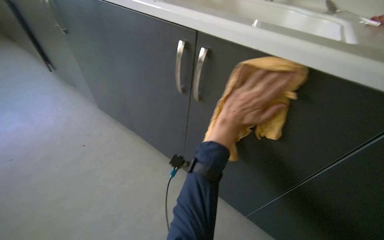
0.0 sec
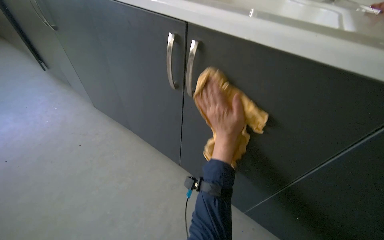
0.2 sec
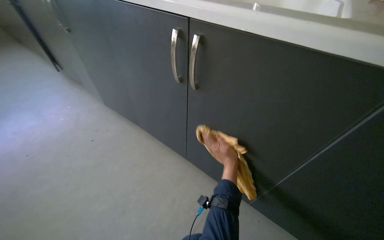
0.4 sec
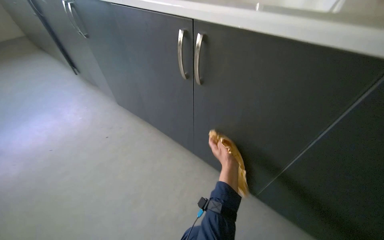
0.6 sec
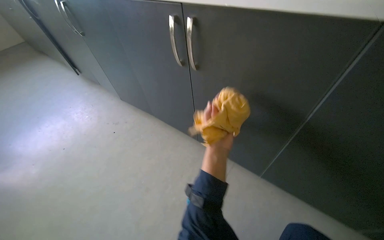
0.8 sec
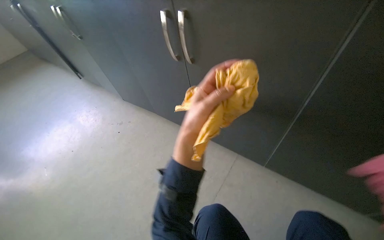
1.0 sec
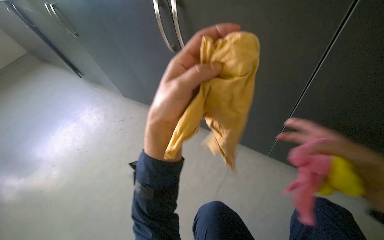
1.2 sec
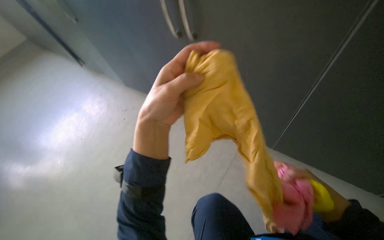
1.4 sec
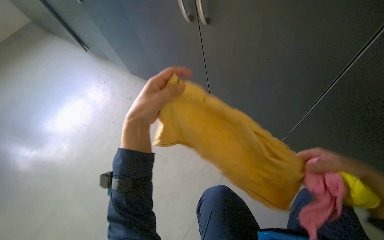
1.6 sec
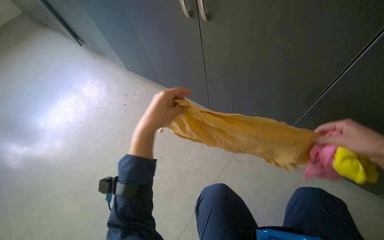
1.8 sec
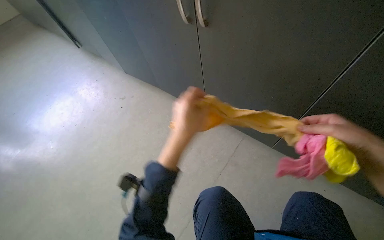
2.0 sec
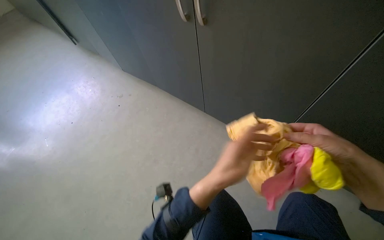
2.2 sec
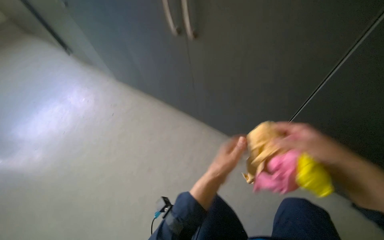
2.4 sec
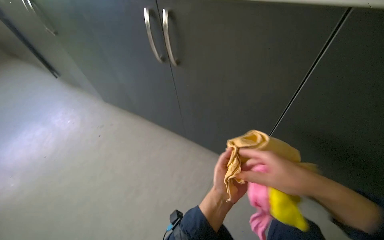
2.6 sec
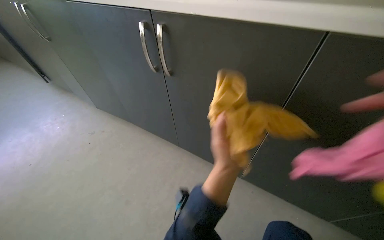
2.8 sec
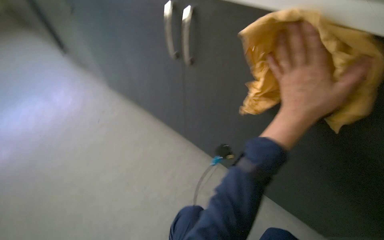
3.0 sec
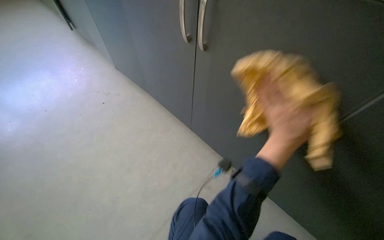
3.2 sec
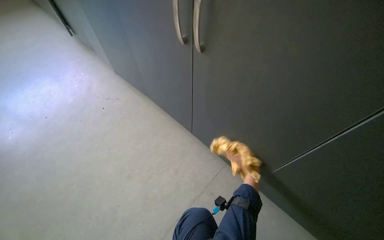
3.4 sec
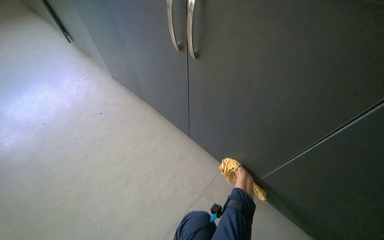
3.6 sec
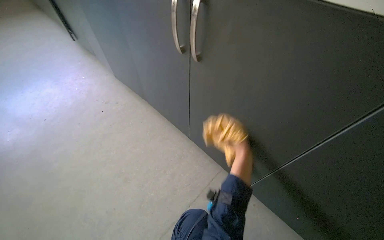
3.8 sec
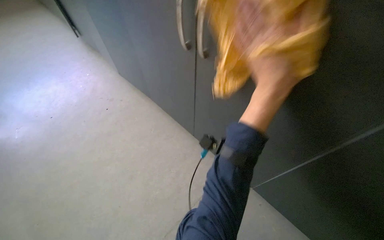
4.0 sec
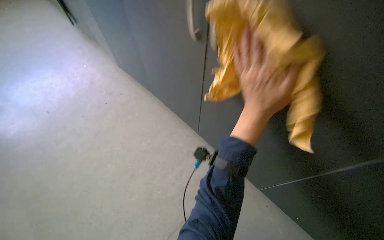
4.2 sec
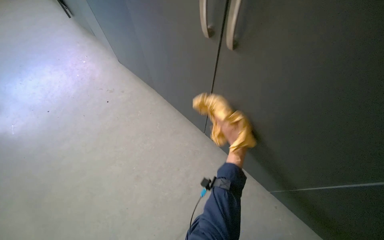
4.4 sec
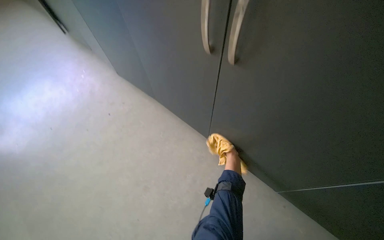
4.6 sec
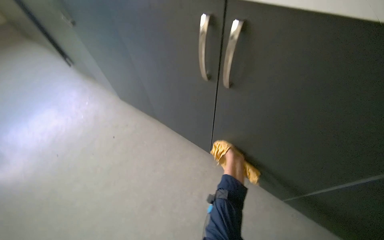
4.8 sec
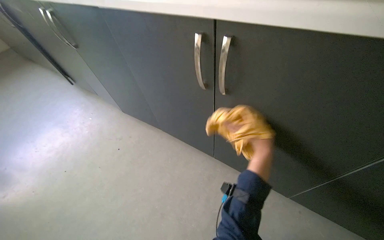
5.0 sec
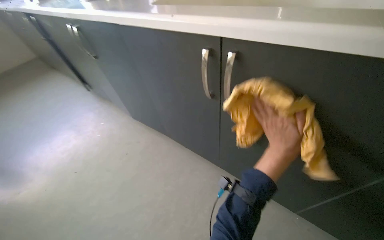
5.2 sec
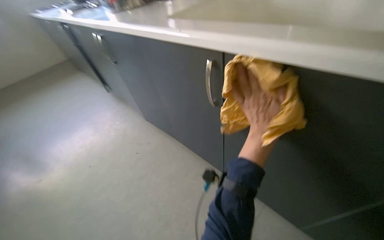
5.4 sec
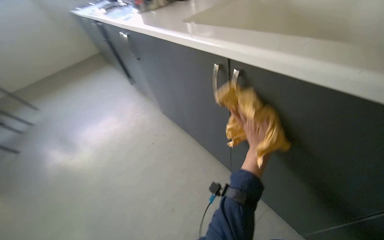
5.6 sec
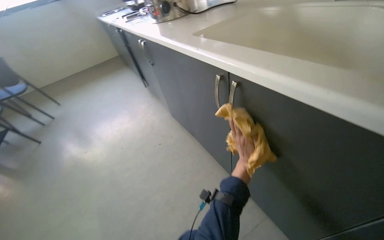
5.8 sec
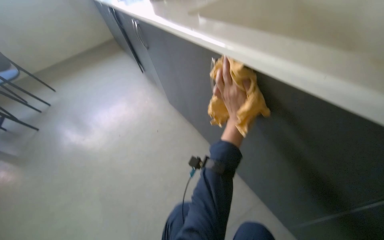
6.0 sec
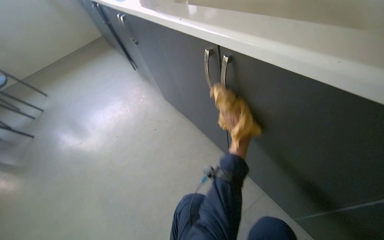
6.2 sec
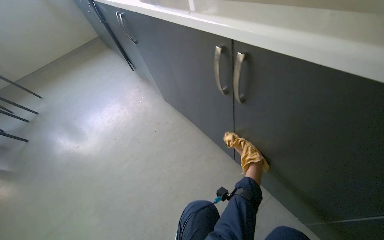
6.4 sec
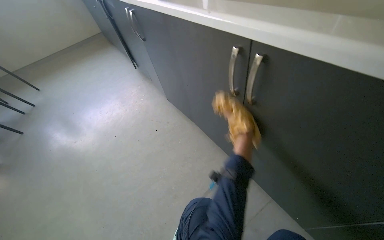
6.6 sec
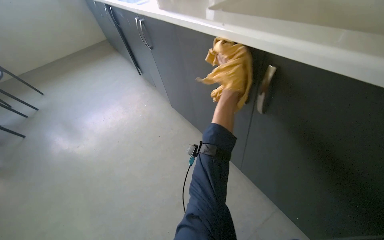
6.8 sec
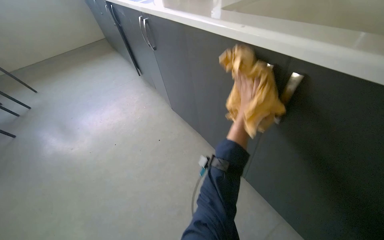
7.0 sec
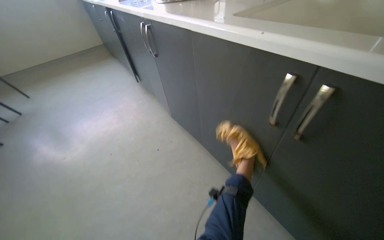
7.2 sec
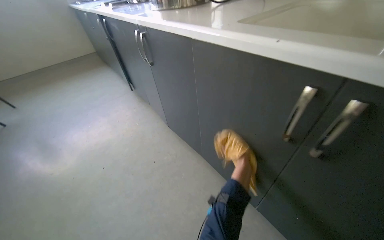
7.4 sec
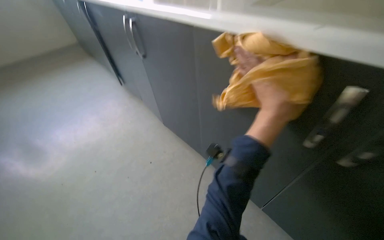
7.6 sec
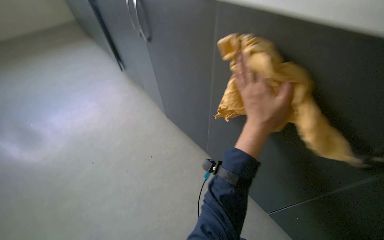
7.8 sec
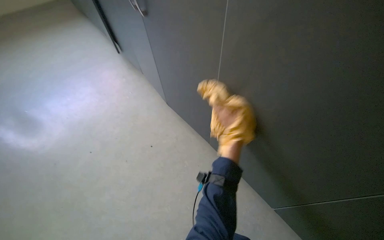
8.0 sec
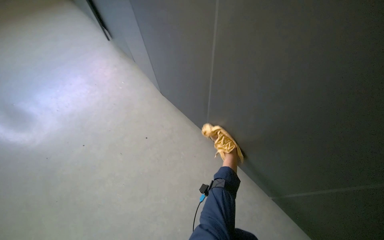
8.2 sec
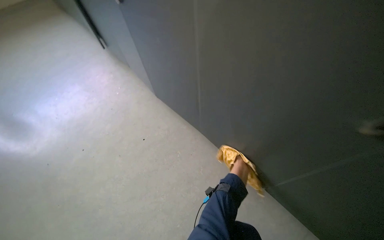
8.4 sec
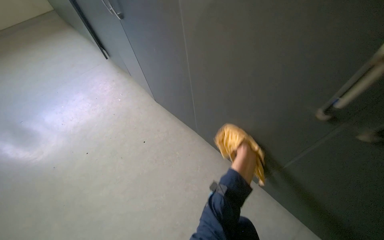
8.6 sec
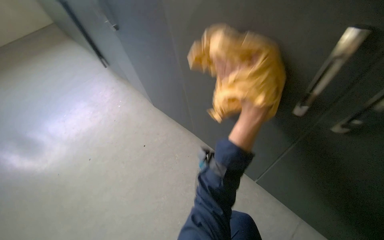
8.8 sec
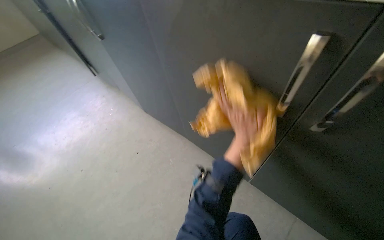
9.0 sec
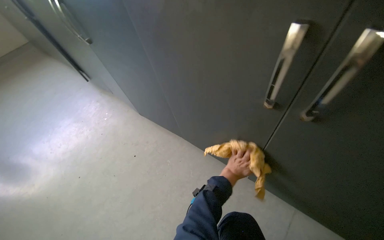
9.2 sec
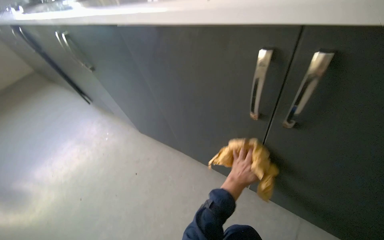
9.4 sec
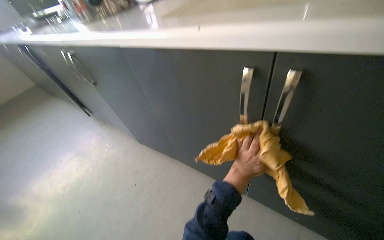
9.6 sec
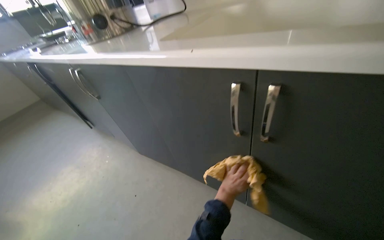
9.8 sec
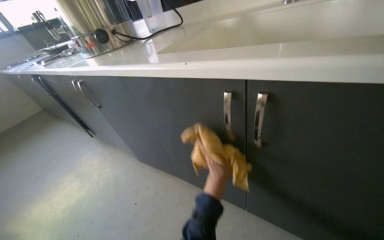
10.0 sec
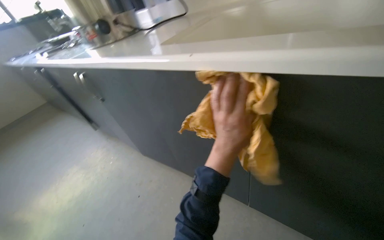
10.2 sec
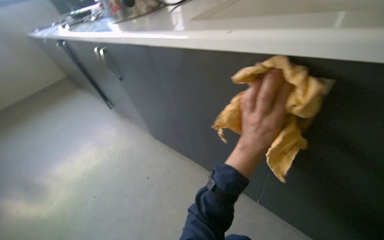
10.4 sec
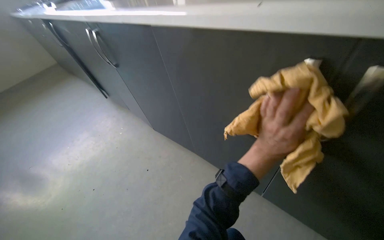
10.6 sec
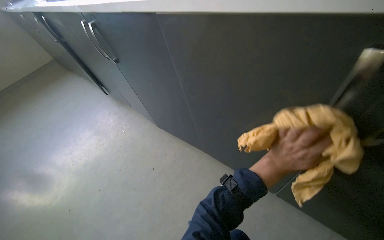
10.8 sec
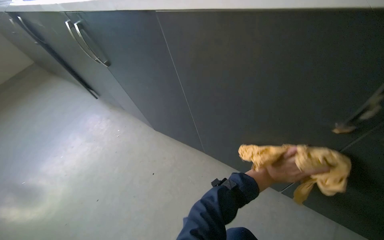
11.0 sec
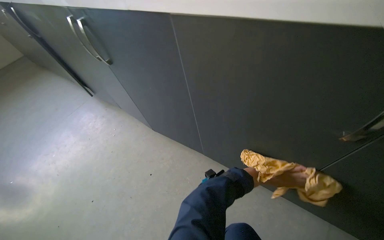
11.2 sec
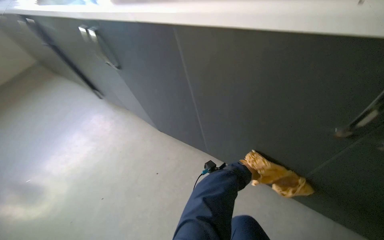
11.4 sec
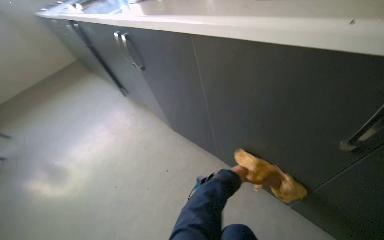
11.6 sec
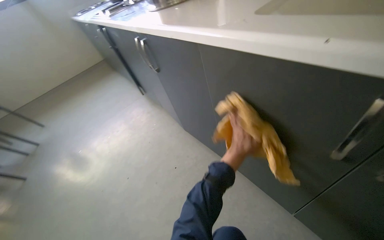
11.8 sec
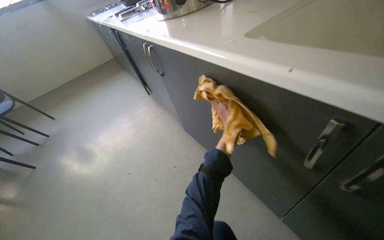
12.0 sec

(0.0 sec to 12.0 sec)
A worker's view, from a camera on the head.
Job: cleaning kitchen.
The whole recording: Wiping cabinet doors. The worker wipes the exterior surfaces of the cabinet doors with a cloth.
0.0 sec - 1.6 sec: The camera sweeps to the left, by about 15 degrees. The camera pitches downward, by some 20 degrees. The left hand shifts about 20 cm to the left.
1.6 sec - 3.0 sec: The left hand heads to the right, covering some 35 cm.
3.0 sec - 4.4 sec: The view tilts about 15 degrees downward. The left hand goes up and down the picture, some 30 cm each way, reversing 2 times.
4.4 sec - 6.0 sec: The camera sweeps to the left, by roughly 20 degrees. The left hand swings nearer and farther, roughly 30 cm each way, with 3 reversals.

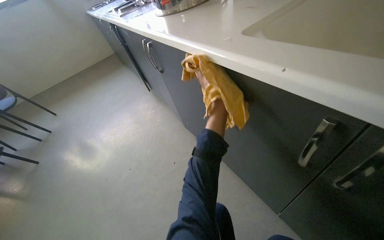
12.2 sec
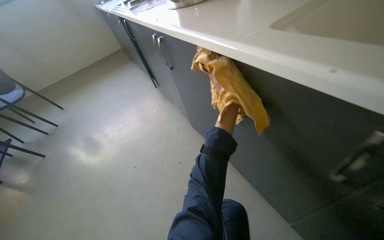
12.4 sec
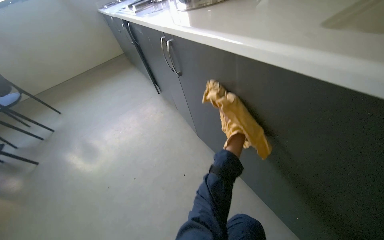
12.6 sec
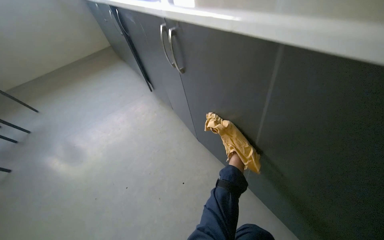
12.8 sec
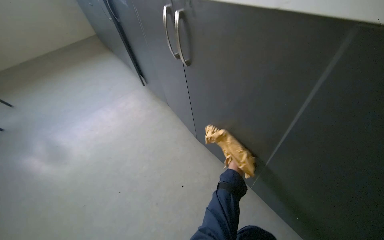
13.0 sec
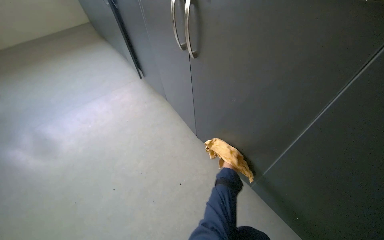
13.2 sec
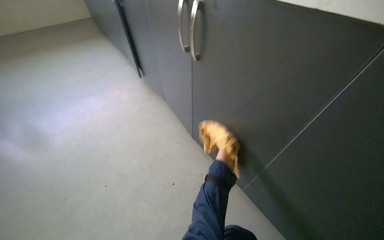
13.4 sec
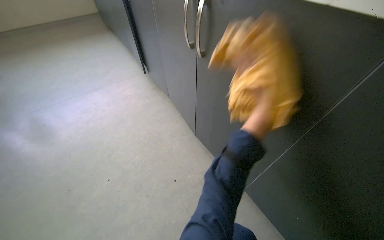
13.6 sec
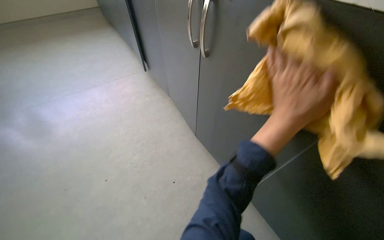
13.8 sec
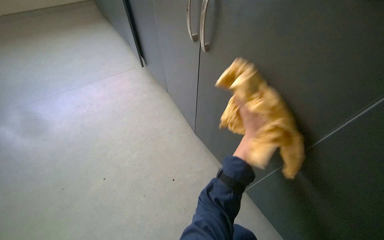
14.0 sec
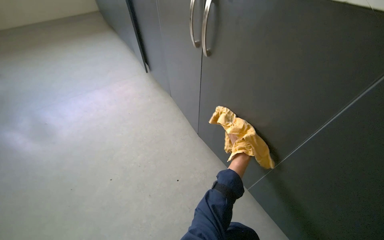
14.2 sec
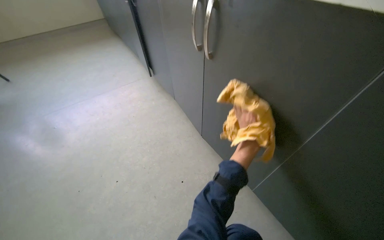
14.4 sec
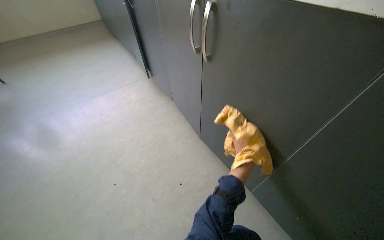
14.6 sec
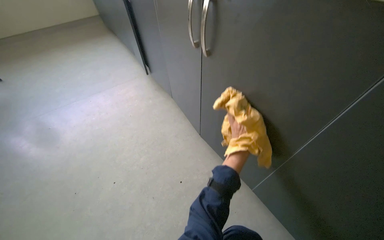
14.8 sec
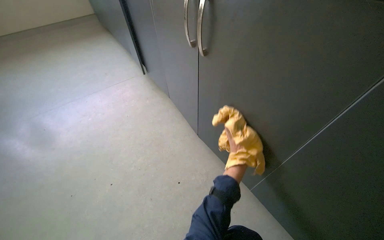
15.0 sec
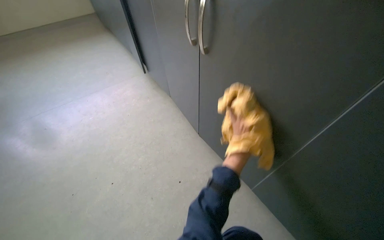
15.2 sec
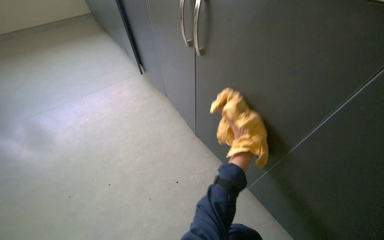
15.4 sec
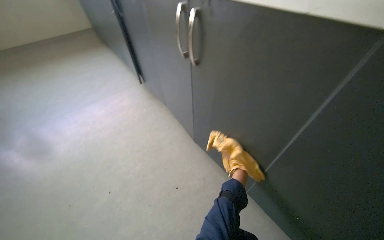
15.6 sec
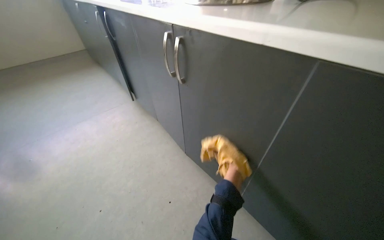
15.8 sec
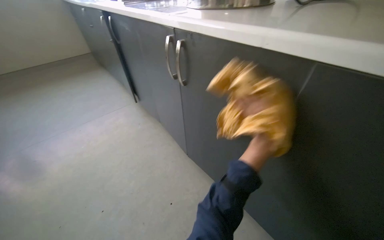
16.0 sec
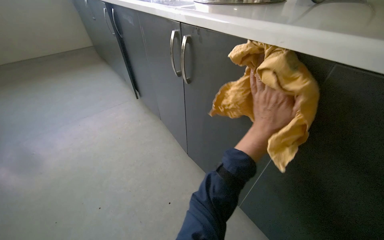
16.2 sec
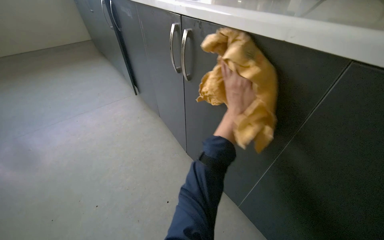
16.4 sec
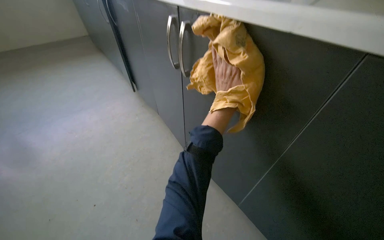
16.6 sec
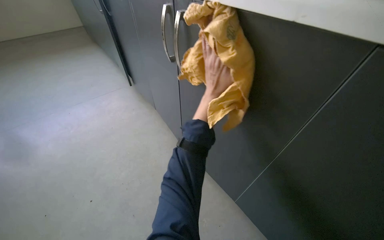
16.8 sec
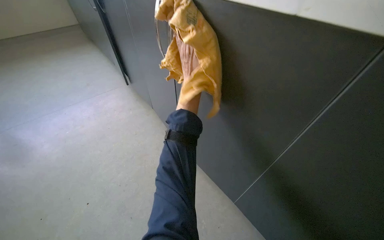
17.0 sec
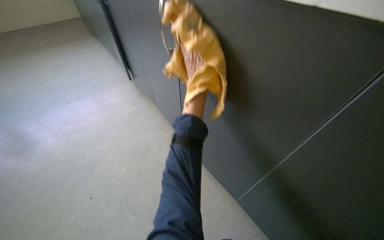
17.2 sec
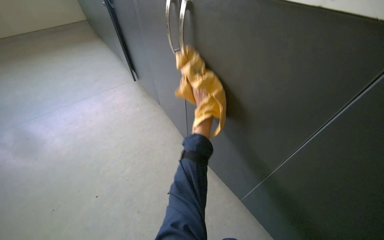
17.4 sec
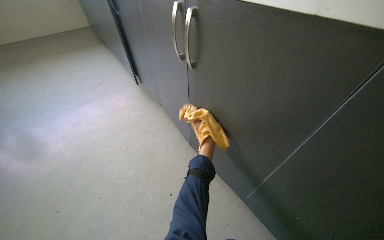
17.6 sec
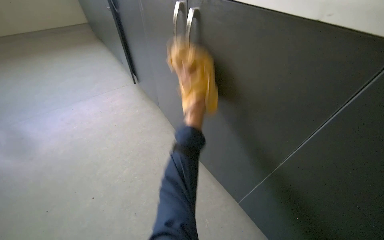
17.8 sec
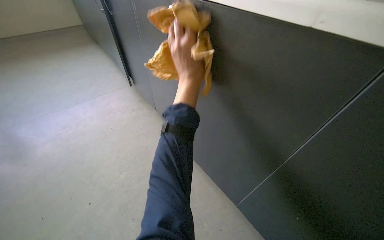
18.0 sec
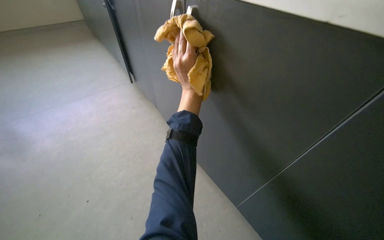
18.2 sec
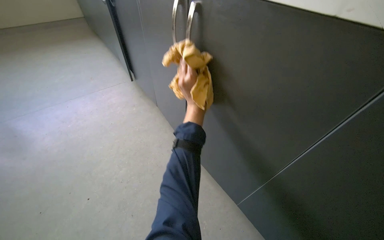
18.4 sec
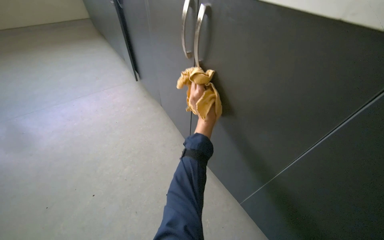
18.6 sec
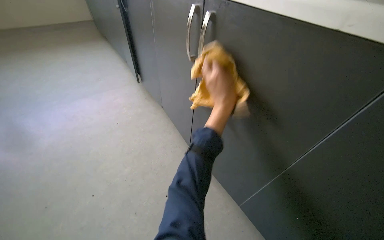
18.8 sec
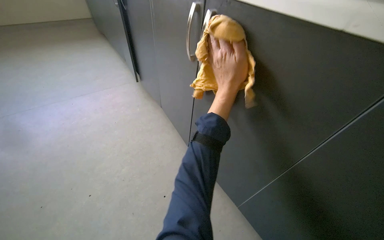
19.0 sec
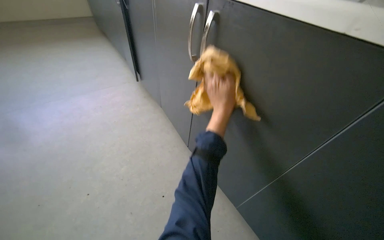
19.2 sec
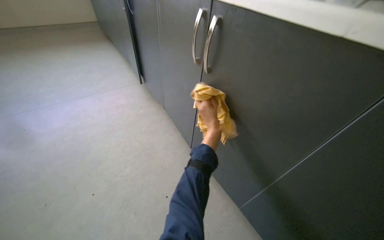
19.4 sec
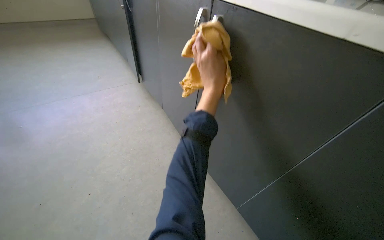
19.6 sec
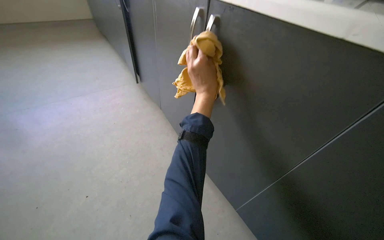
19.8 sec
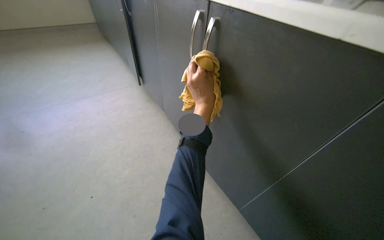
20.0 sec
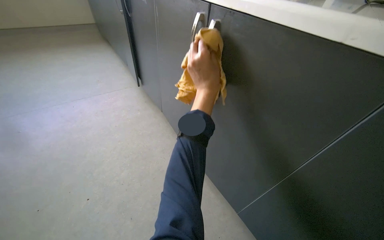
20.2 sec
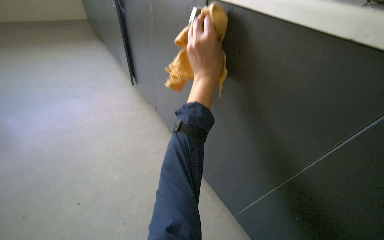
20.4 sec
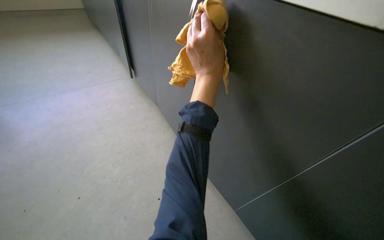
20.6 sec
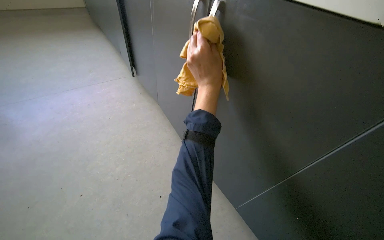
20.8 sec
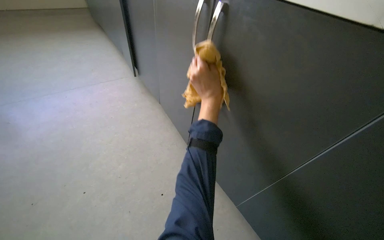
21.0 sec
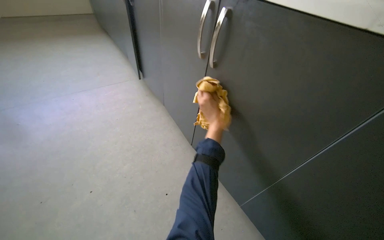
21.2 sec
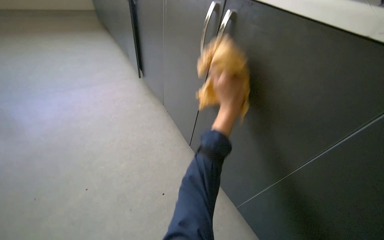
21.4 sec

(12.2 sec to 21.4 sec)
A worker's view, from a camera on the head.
Job: cleaning kitchen.
The whole recording: Wiping cabinet doors. The worker wipes the exterior surfaces of the cabinet doors with a cloth.
13.8 sec - 15.2 sec: The right hand reaches roughly 15 cm farther from the camera, then returns.
